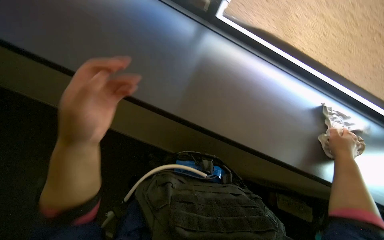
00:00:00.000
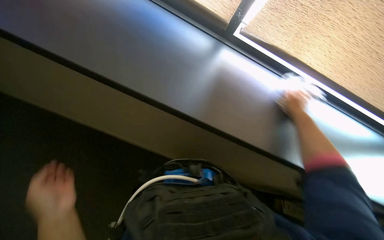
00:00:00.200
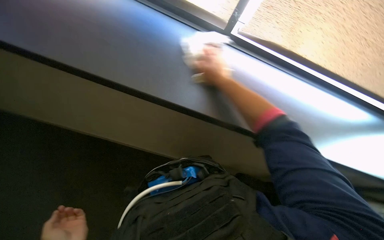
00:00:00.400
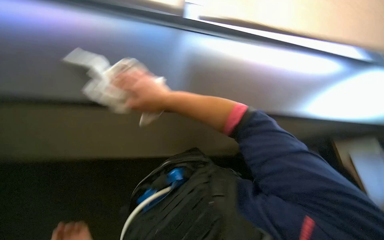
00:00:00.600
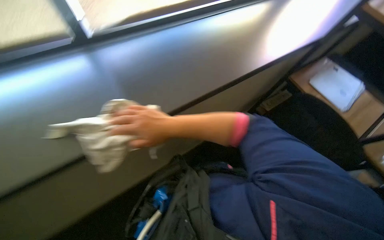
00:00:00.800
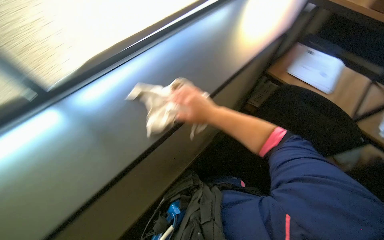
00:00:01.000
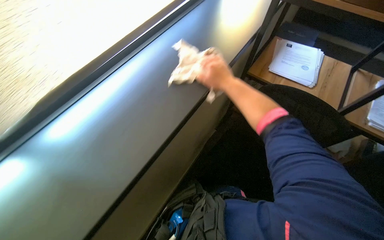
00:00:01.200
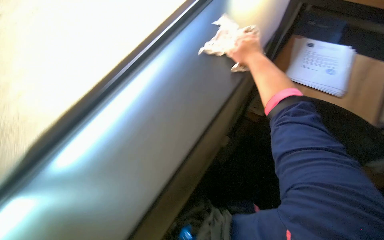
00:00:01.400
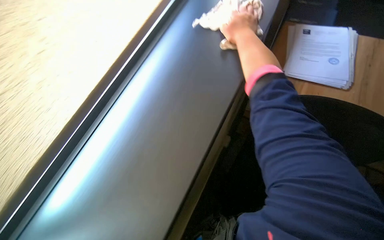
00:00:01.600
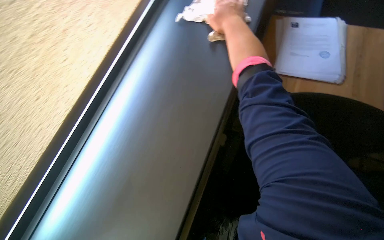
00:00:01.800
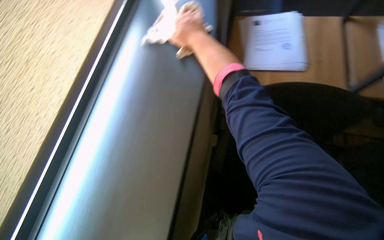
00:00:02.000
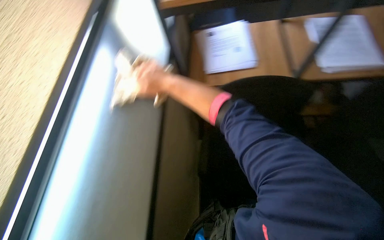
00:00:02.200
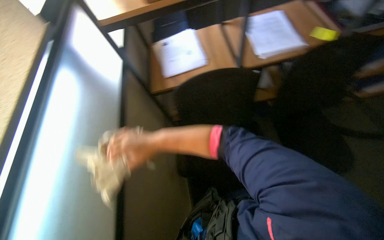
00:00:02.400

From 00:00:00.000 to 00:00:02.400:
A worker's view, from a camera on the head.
Job: wiping surfaces.
The whole recording: Wiping office desks and monitors. The worker wipes the office desk surface and computer monitors with a cloth.
From 00:00:00.000 to 00:00:01.200: The scene turns approximately 45 degrees counterclockwise in the picture.
From 00:00:01.200 to 00:00:02.400: The head rotates some 20 degrees to the right. The right hand goes some 30 cm to the left and down the picture.

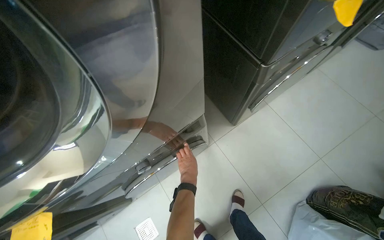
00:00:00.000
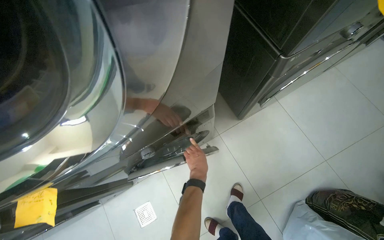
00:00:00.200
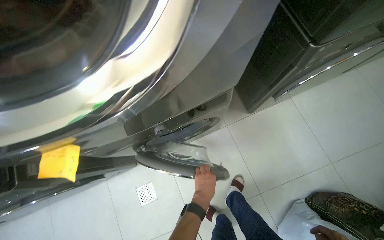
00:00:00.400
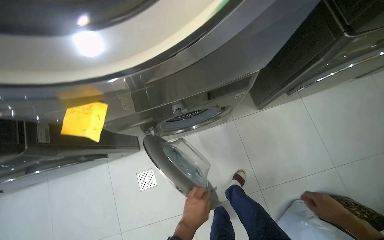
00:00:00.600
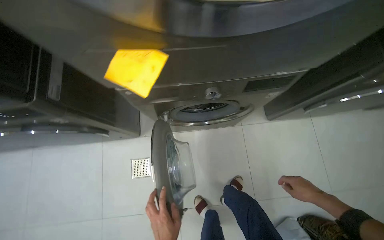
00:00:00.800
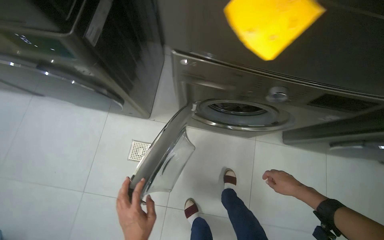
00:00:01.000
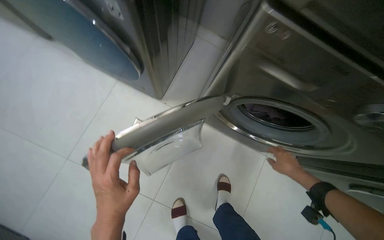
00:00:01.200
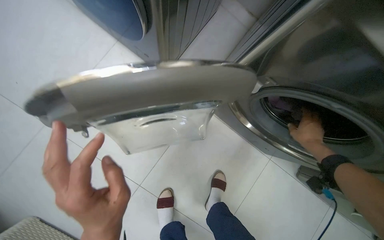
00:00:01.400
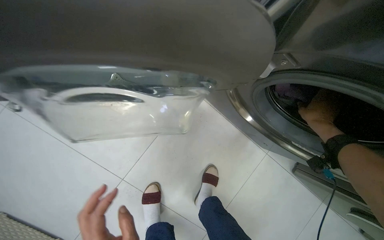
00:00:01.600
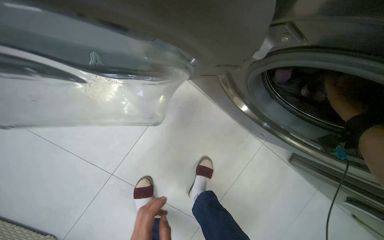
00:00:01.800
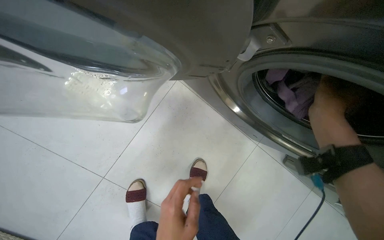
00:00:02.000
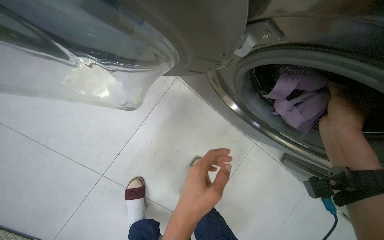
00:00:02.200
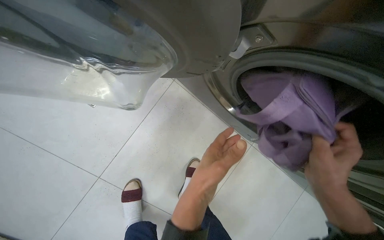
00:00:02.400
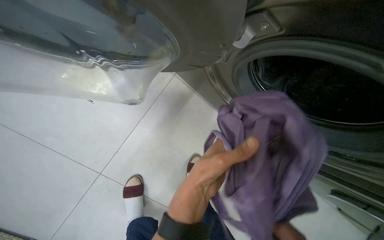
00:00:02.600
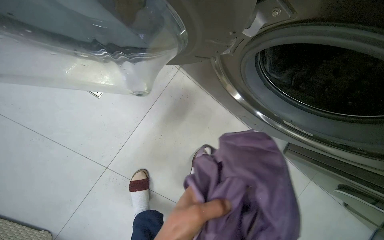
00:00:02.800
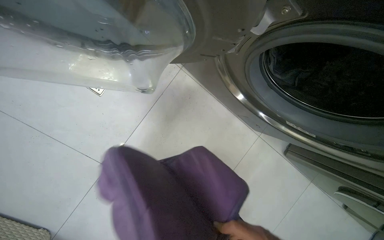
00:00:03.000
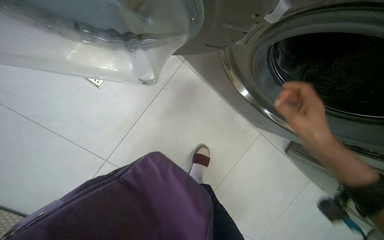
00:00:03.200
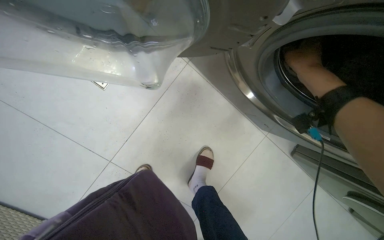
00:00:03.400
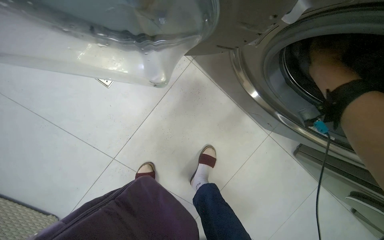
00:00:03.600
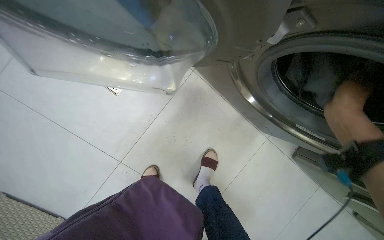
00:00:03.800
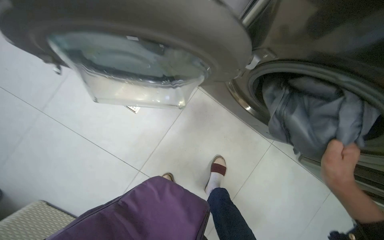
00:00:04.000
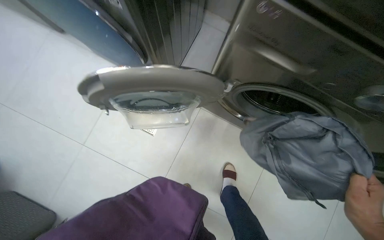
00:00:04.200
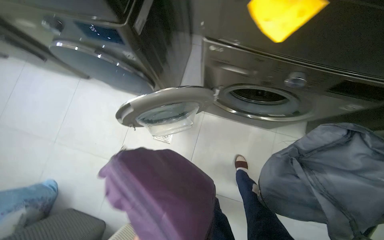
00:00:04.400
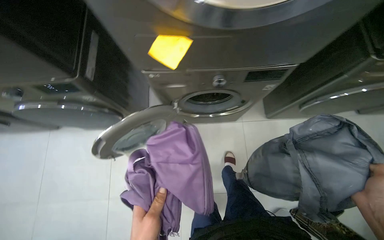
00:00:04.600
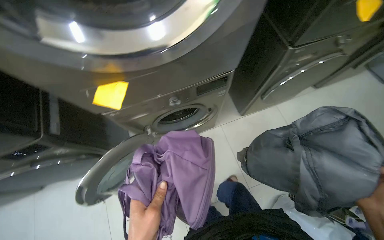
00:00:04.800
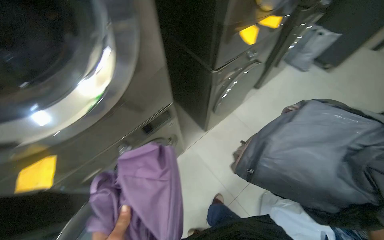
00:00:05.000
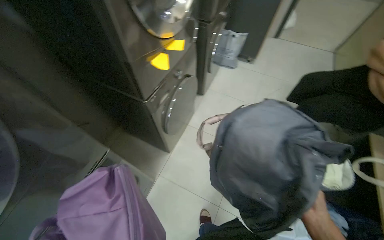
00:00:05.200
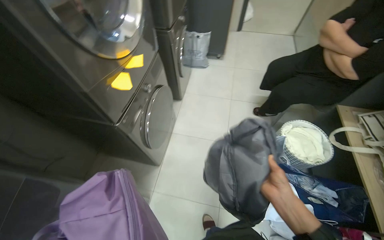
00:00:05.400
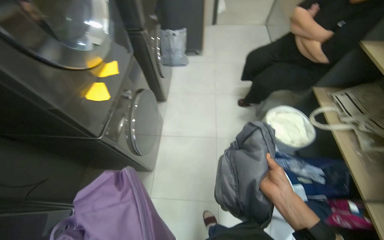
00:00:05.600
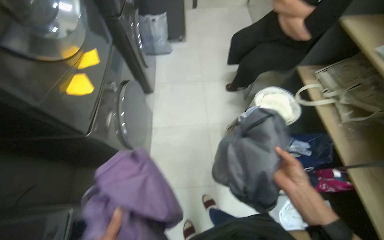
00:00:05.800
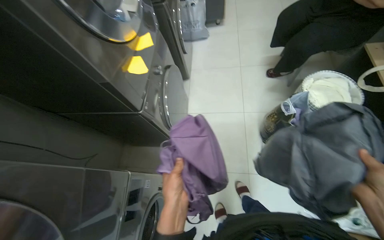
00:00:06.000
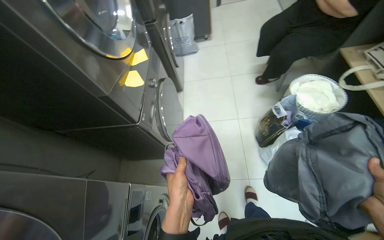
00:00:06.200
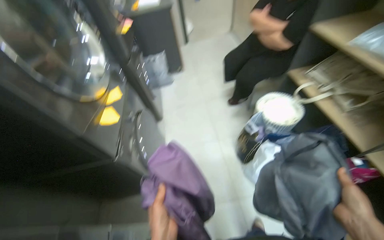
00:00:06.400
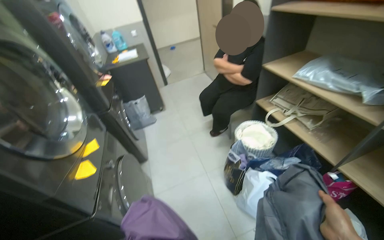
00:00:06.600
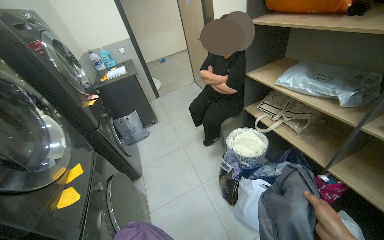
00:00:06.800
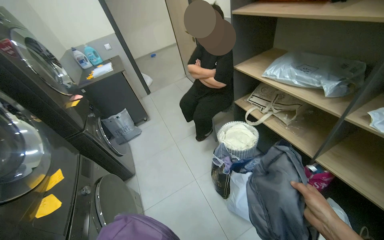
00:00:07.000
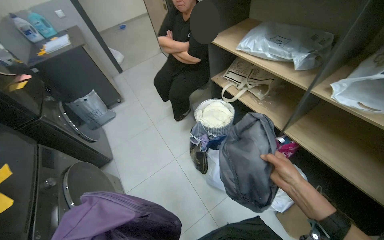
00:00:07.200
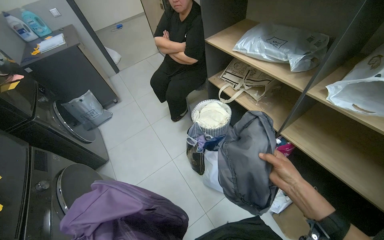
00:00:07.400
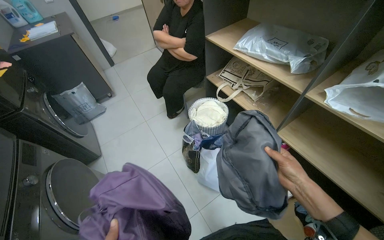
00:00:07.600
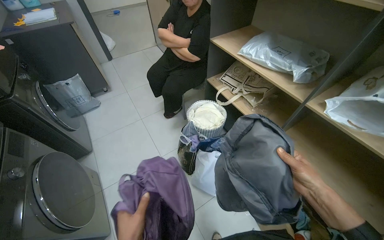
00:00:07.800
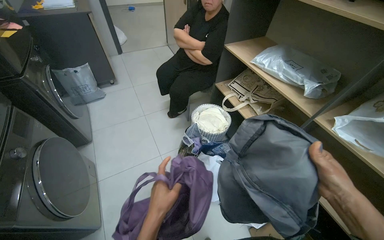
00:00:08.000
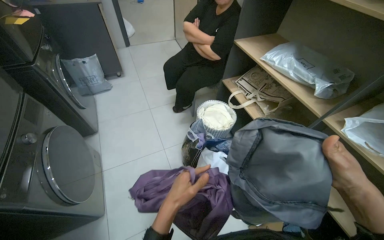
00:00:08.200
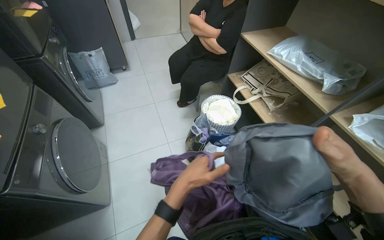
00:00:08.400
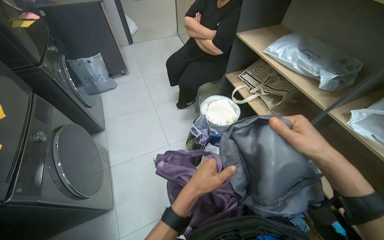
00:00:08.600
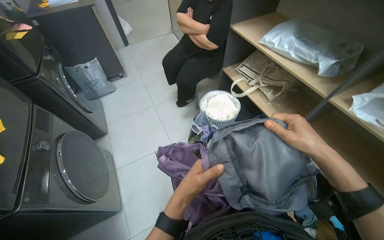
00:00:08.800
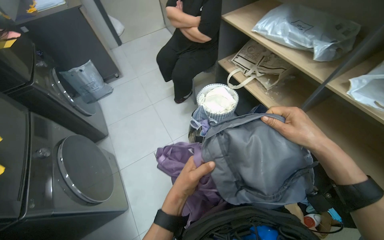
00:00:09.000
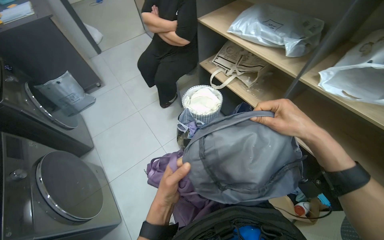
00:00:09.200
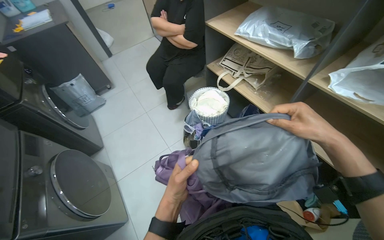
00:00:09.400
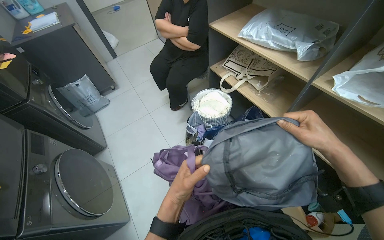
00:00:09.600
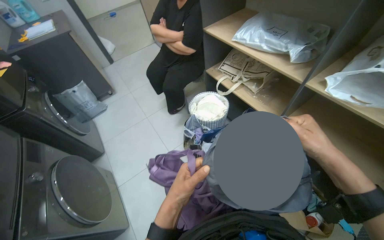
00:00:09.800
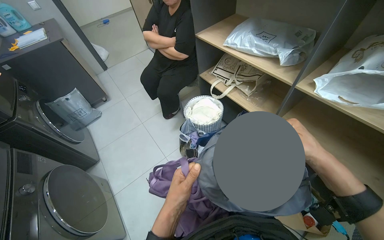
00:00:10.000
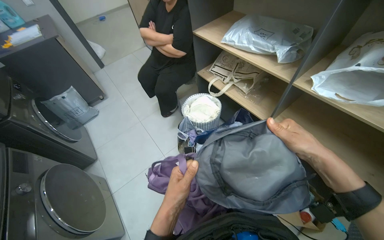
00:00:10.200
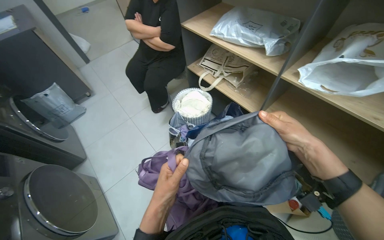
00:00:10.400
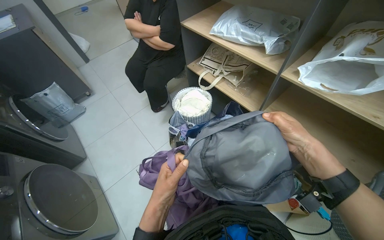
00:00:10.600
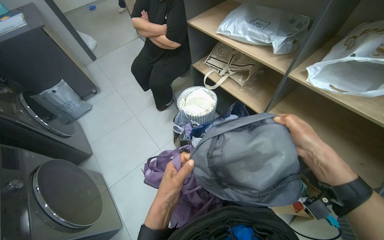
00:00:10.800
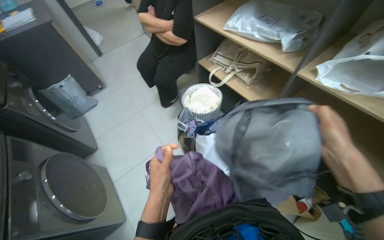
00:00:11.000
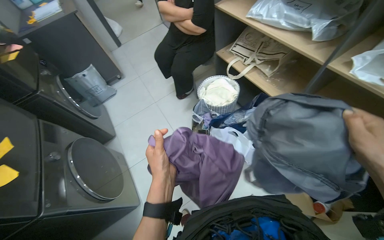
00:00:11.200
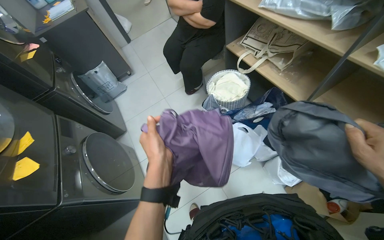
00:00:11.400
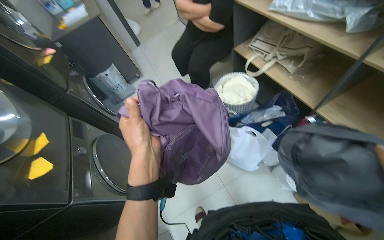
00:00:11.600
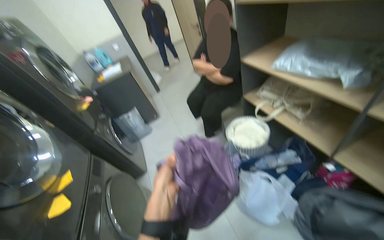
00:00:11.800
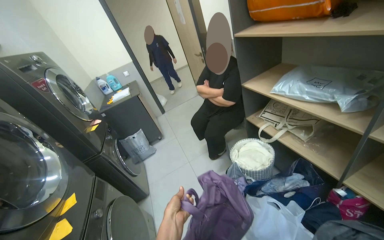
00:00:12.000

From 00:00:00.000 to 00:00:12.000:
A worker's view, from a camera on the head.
Job: managing laundry.
The whole recording: Unloading and packing laundry. The worker unloads clothes from a washing machine, sorts them, and packs them into a bag.
From 00:00:00.000 to 00:00:01.600: The camera is carried approximately 70 cm. The wearer looks about 20 degrees further downward. The scene rotates clockwise by about 75 degrees.
From 00:00:03.000 to 00:00:04.400: The camera is carried approximately 50 cm. The camera is aimed roughly 15 degrees further to the left. The view tilts roughly 20 degrees upward.
From 00:00:04.400 to 00:00:06.000: The camera is carried some 50 cm. The head rotates roughly 105 degrees to the right. The view tips upward by about 15 degrees.
From 00:00:06.000 to 00:00:07.600: The wearer looks approximately 35 degrees further to the right. The view tips upward by some 20 degrees.
From 00:00:07.600 to 00:00:09.000: The right hand goes roughly 10 cm up the picture.
From 00:00:09.000 to 00:00:10.400: The hands make small movements and keep their place.
From 00:00:10.400 to 00:00:12.000: The view pans to the left by roughly 20 degrees. The view tips upward by some 20 degrees.

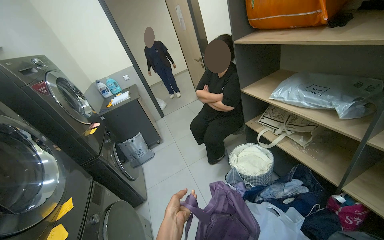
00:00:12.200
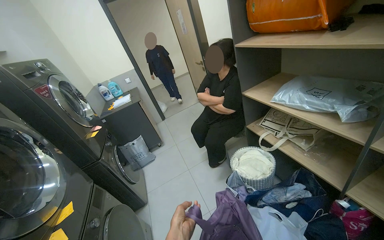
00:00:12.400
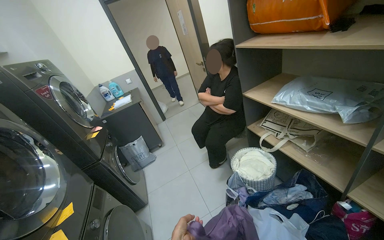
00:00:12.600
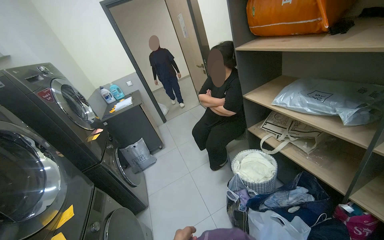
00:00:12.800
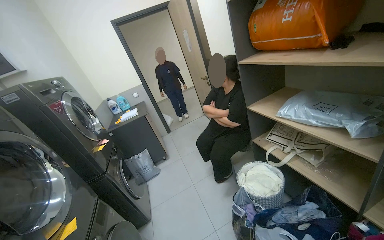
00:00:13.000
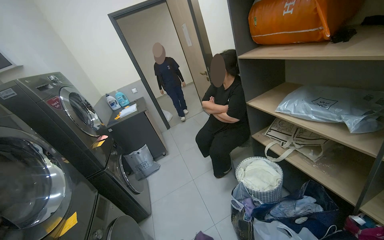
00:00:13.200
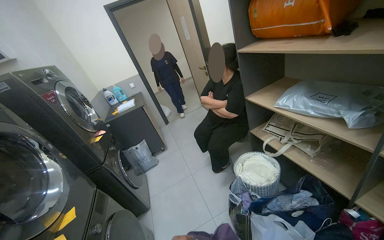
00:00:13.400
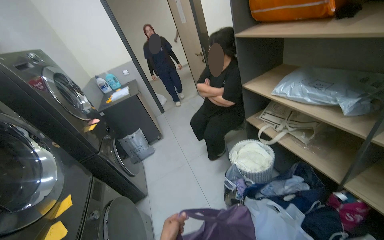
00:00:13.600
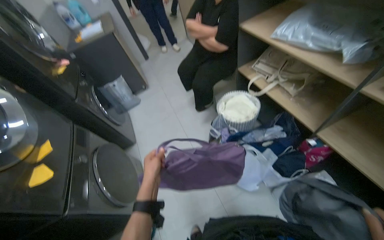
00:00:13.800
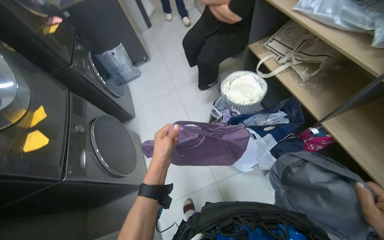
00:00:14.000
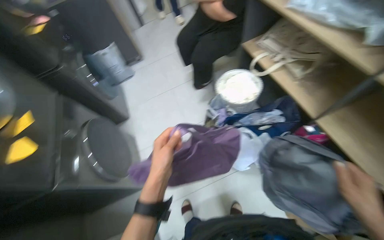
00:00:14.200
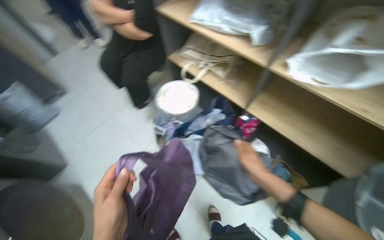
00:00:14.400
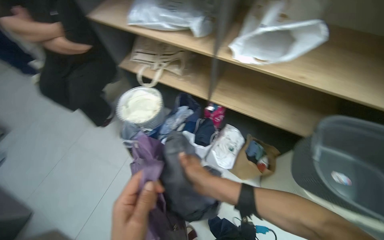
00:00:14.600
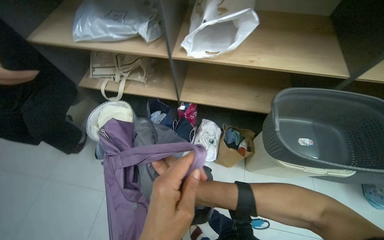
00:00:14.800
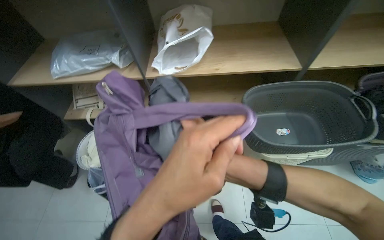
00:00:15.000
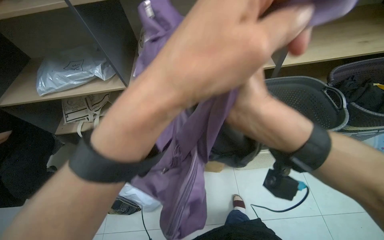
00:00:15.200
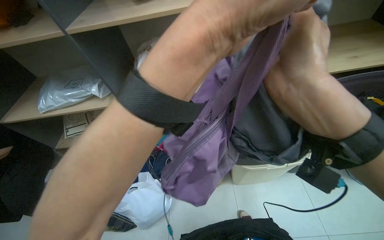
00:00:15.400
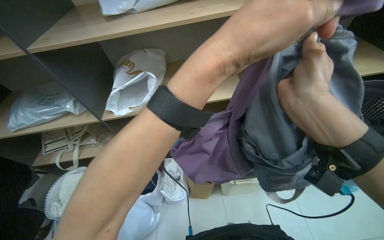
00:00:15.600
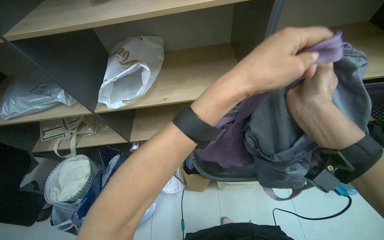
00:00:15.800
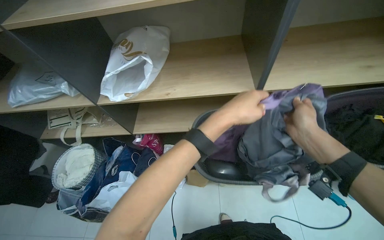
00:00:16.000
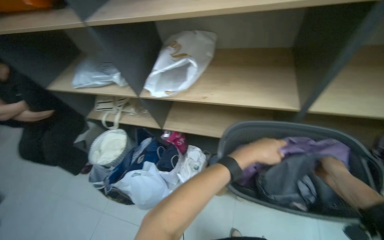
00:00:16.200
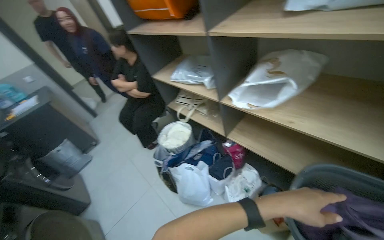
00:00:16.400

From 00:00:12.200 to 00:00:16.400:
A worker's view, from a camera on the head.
Job: managing laundry.
The whole recording: Unloading and packing laundry. The worker unloads clothes from a washing machine, sorts them, and packs them into a bag.
From 00:00:13.600 to 00:00:15.000: The wearer looks roughly 65 degrees further to the right. The wearer looks some 20 degrees further downward.
From 00:00:15.000 to 00:00:16.400: The head turns to the left by roughly 45 degrees.
